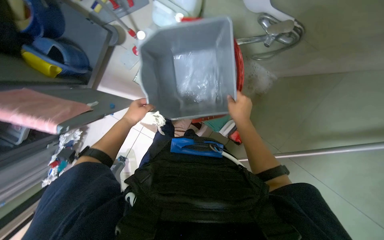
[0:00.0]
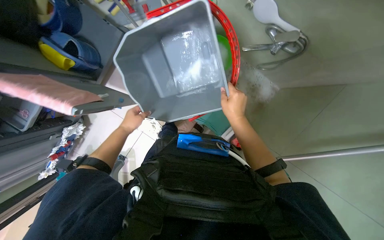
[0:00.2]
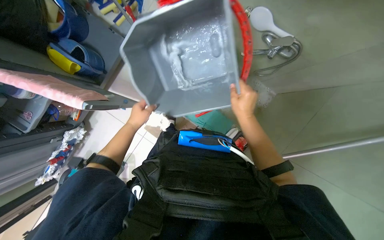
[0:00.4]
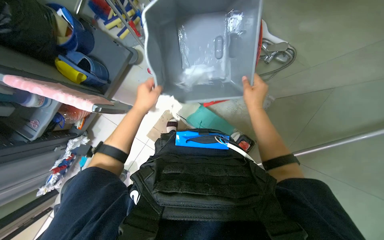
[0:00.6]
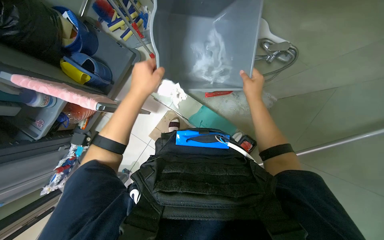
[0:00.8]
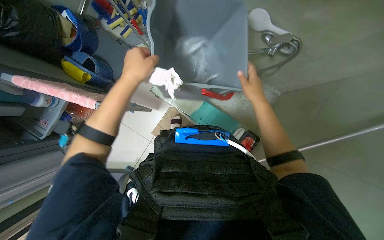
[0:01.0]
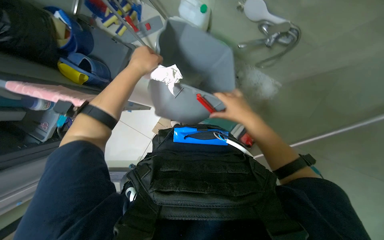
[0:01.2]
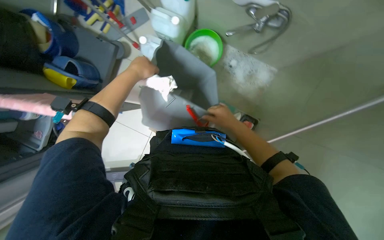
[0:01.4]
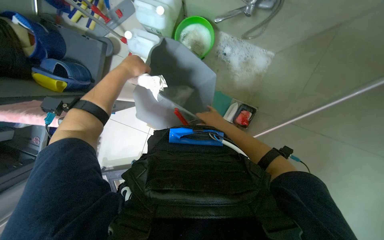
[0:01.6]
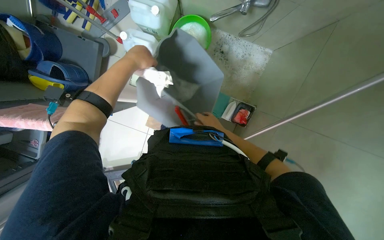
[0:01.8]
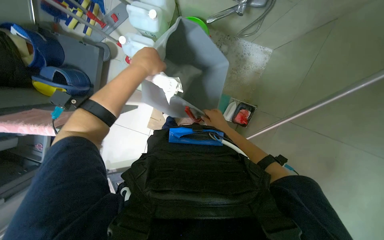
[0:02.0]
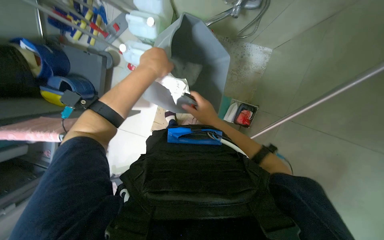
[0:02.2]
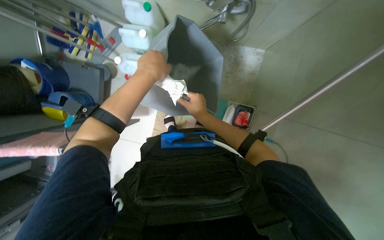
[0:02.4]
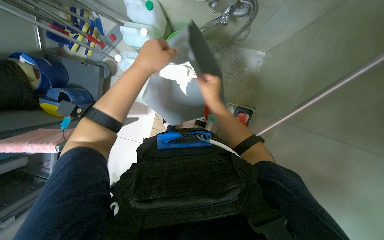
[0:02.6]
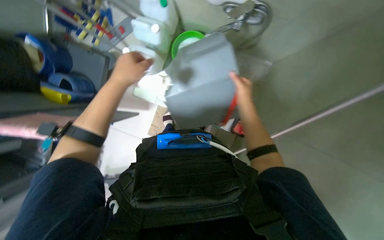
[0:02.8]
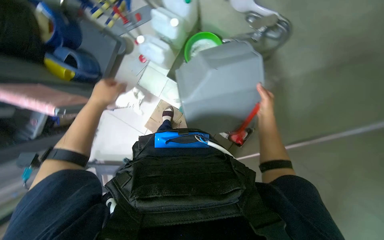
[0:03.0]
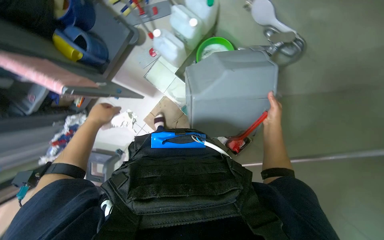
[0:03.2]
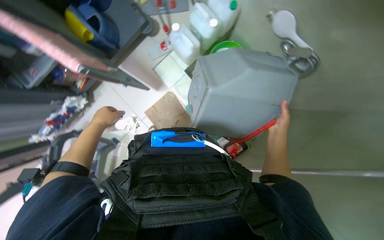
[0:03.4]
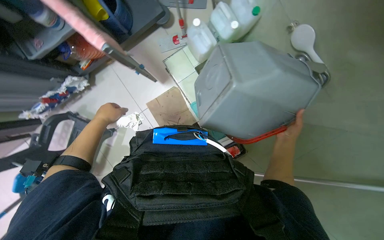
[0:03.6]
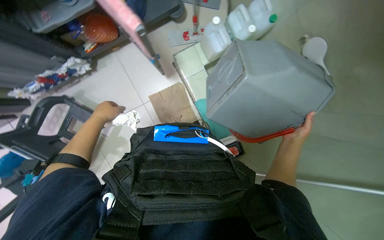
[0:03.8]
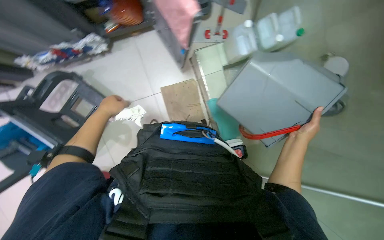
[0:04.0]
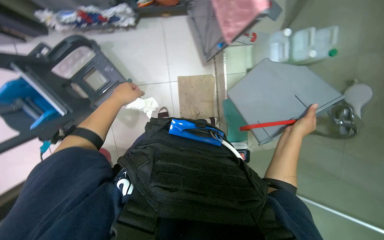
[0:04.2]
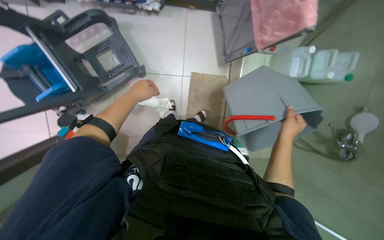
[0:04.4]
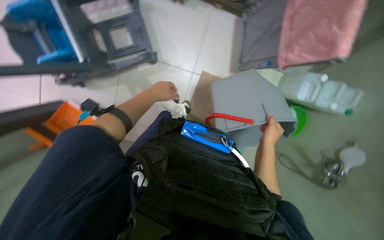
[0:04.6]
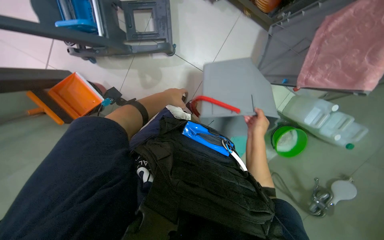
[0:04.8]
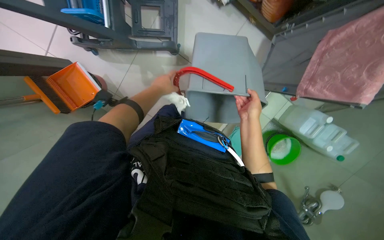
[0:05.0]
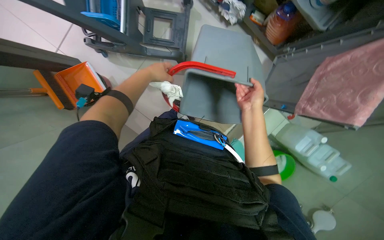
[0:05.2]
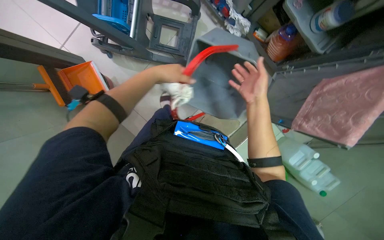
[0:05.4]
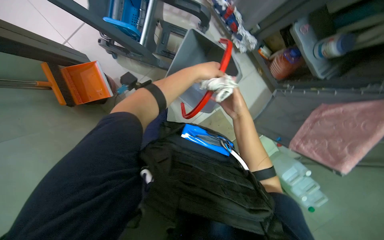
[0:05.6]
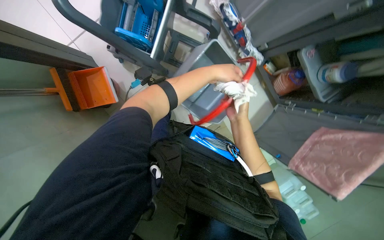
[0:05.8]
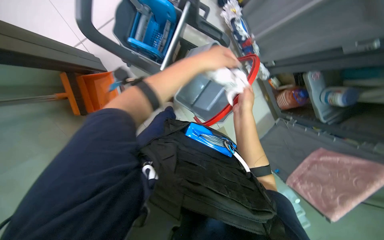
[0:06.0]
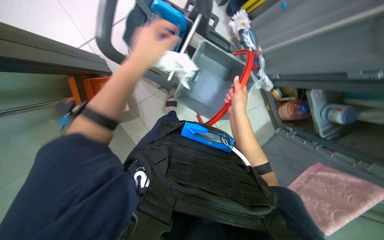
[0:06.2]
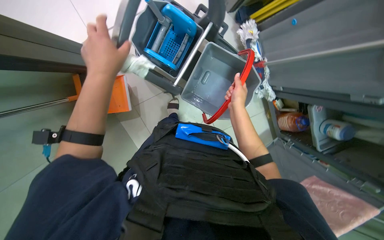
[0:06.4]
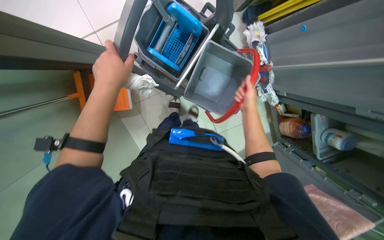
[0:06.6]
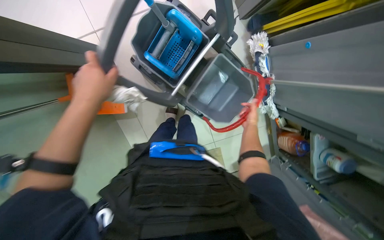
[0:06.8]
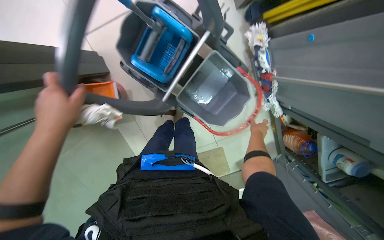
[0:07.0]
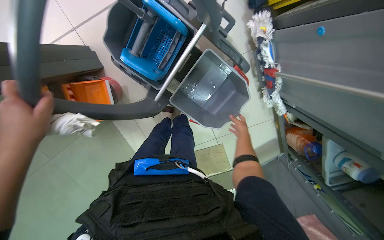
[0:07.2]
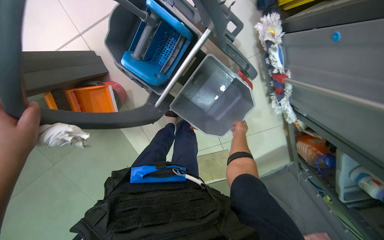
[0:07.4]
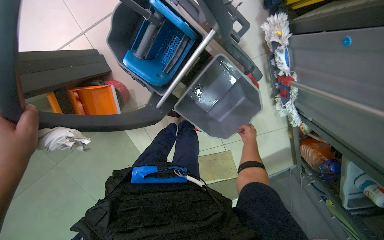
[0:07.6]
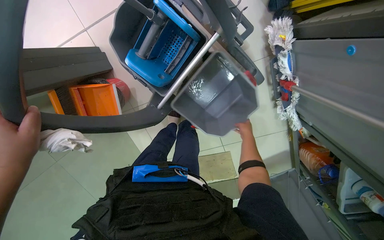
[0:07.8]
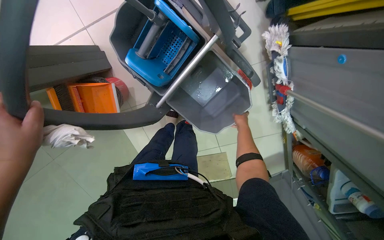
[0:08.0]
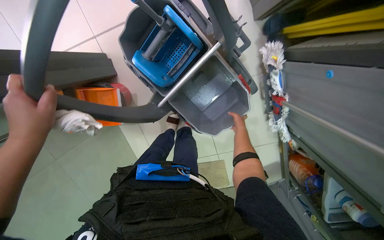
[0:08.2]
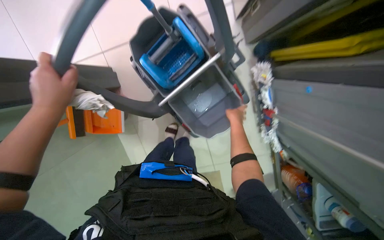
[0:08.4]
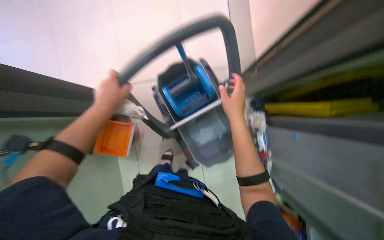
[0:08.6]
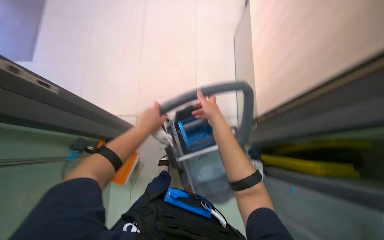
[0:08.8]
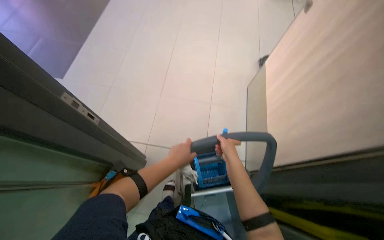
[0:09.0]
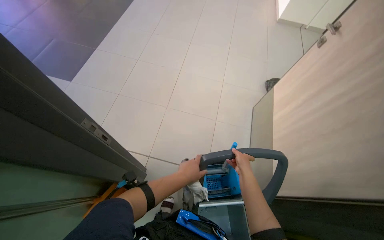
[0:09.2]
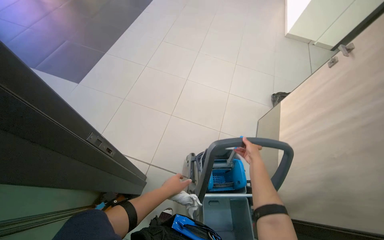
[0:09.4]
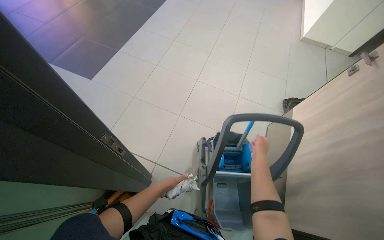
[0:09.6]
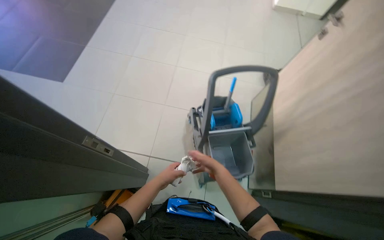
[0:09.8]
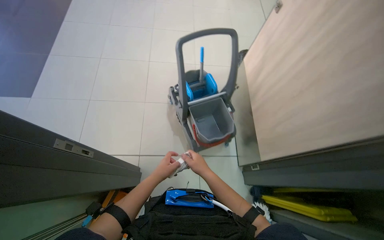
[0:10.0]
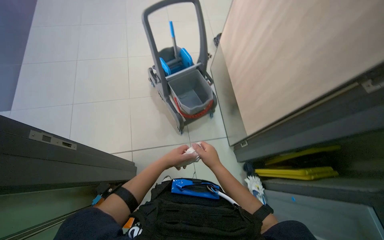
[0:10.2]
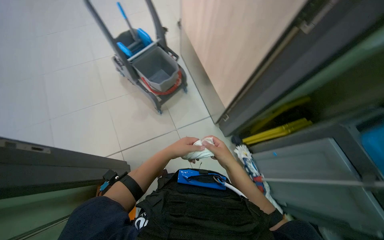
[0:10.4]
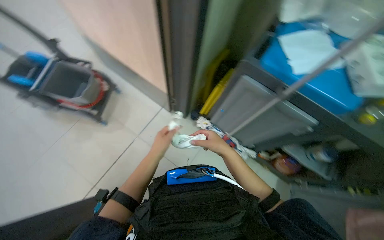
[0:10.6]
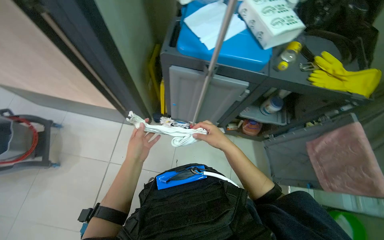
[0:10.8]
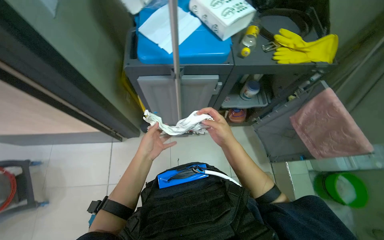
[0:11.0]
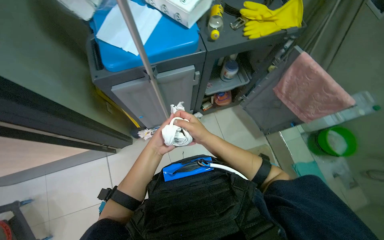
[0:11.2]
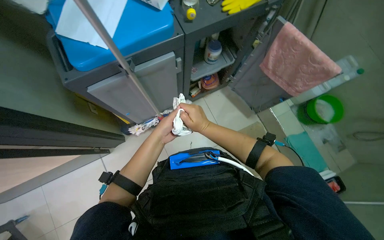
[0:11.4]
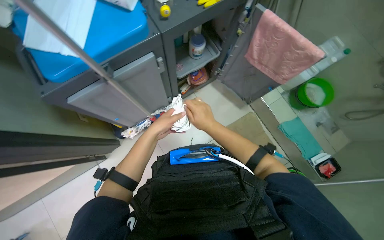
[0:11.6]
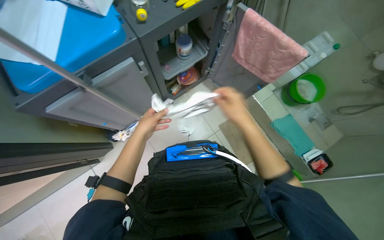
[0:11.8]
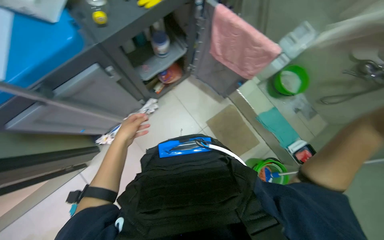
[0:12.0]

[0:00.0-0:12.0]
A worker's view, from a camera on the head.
Job: preparing cleaning supplies.
The whole recording: Preparing cleaning supplies. The worker gathers cleaning cloths, fills a bucket with water and cleaning solutions, and prepares the mop.
0:00.0 to 0:01.6: The left hand shifts roughly 15 cm nearer to the camera and up the picture. The right hand goes approximately 10 cm farther from the camera.
0:01.6 to 0:03.0: The right hand shifts roughly 15 cm to the right; the left hand heads down the picture and to the left, covering roughly 15 cm.
0:03.0 to 0:04.4: The scene rotates clockwise by roughly 70 degrees.
0:04.4 to 0:06.0: The wearer moves about 50 cm. The camera is aimed roughly 15 degrees further to the right. The scene rotates clockwise by roughly 50 degrees.
0:06.0 to 0:07.6: The camera travels roughly 40 cm.
0:07.6 to 0:09.0: The camera is carried about 40 cm. The view tips upward by some 45 degrees. The scene rotates clockwise by approximately 25 degrees.
0:09.0 to 0:10.4: The wearer looks about 30 degrees further to the right.
0:10.4 to 0:12.0: The camera is carried roughly 50 cm. The wearer's head swings roughly 105 degrees to the right. The view tips downward by about 20 degrees.

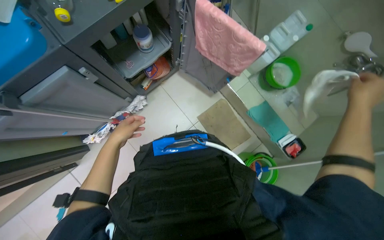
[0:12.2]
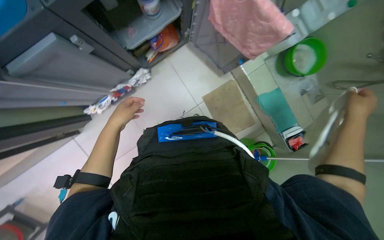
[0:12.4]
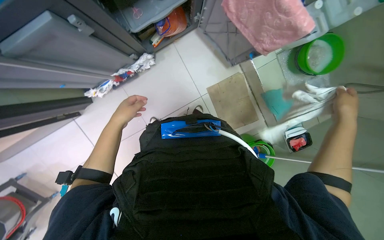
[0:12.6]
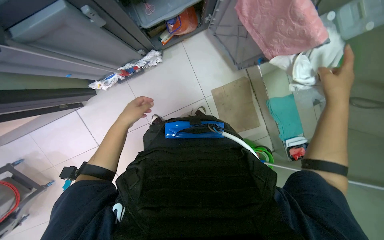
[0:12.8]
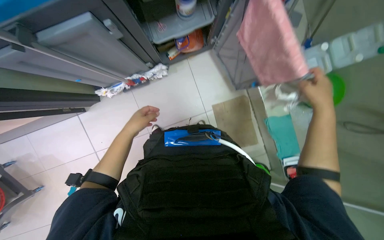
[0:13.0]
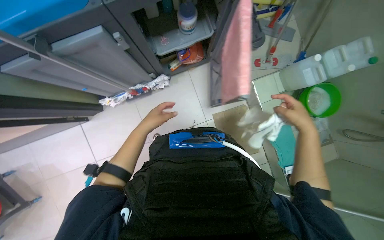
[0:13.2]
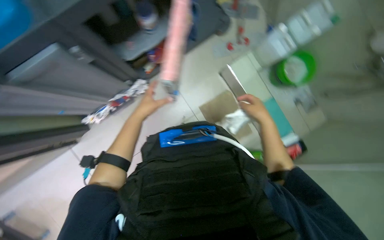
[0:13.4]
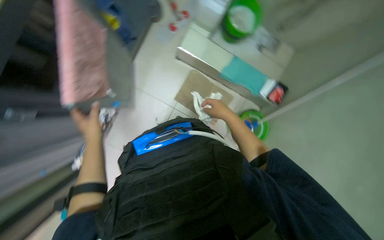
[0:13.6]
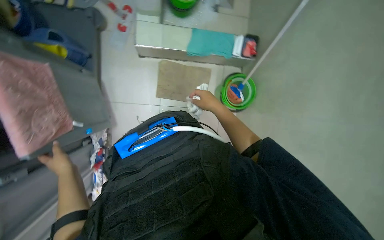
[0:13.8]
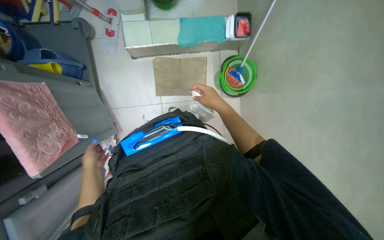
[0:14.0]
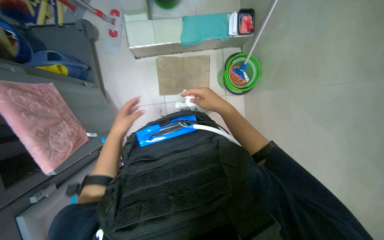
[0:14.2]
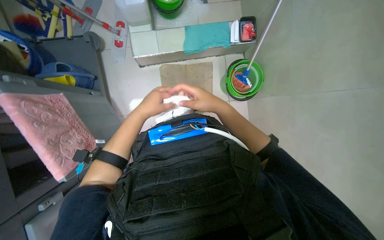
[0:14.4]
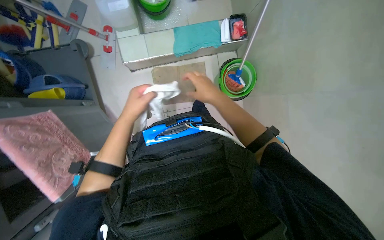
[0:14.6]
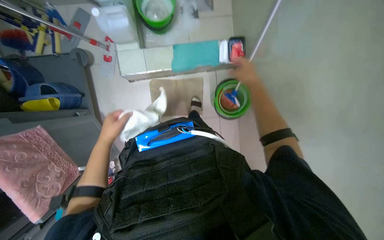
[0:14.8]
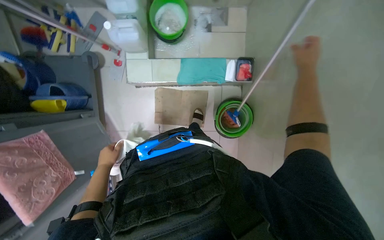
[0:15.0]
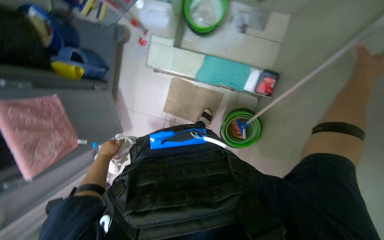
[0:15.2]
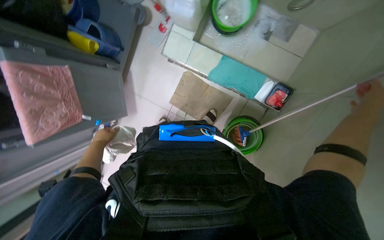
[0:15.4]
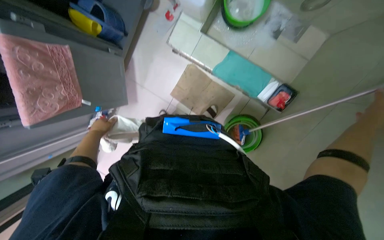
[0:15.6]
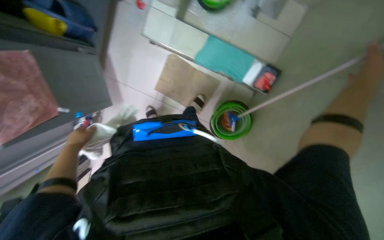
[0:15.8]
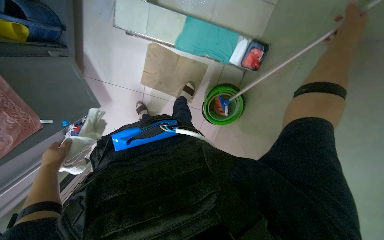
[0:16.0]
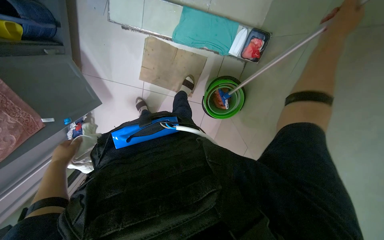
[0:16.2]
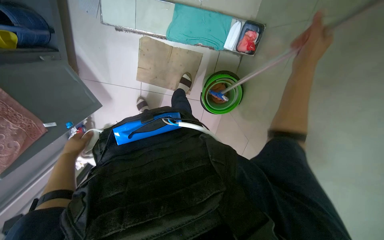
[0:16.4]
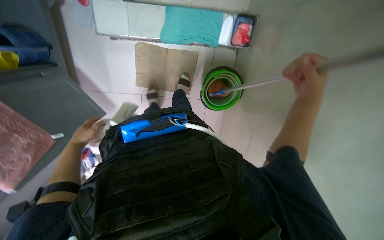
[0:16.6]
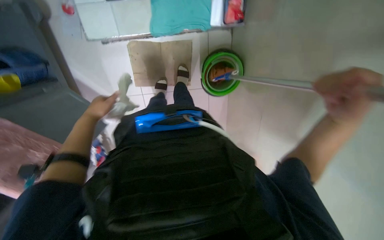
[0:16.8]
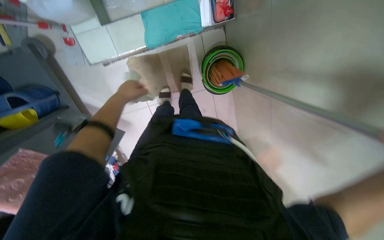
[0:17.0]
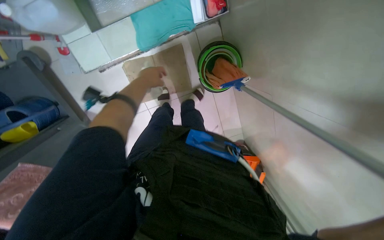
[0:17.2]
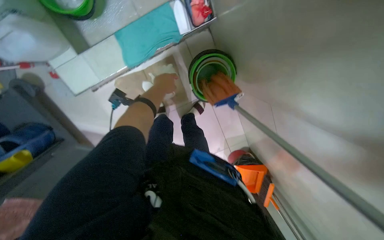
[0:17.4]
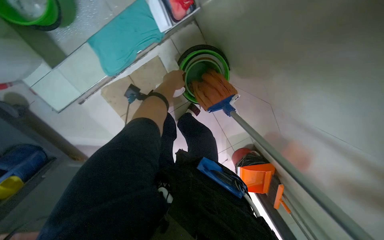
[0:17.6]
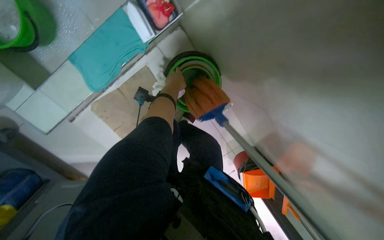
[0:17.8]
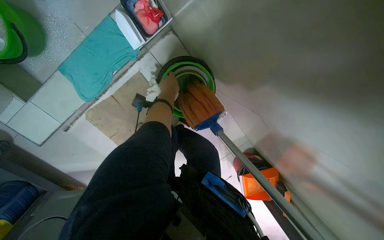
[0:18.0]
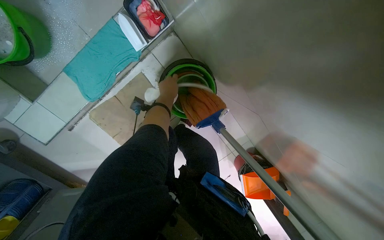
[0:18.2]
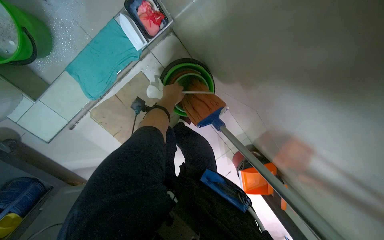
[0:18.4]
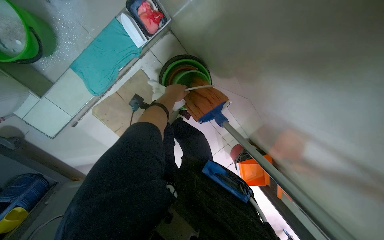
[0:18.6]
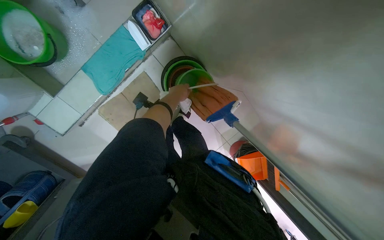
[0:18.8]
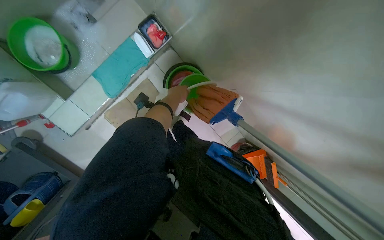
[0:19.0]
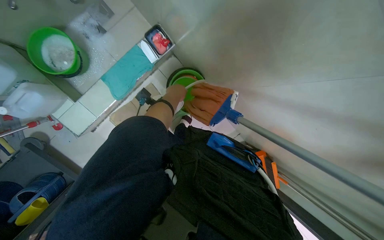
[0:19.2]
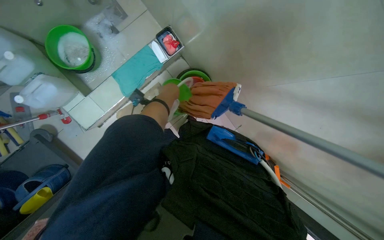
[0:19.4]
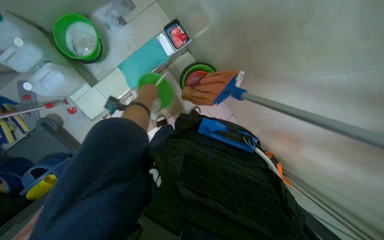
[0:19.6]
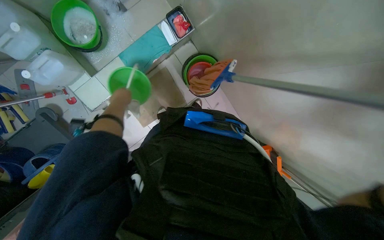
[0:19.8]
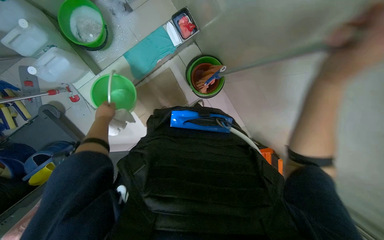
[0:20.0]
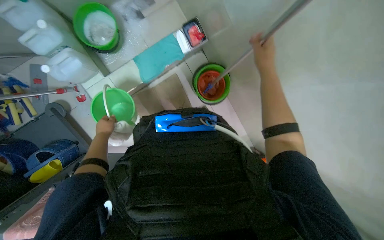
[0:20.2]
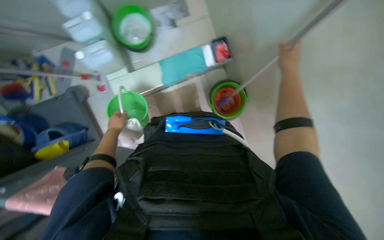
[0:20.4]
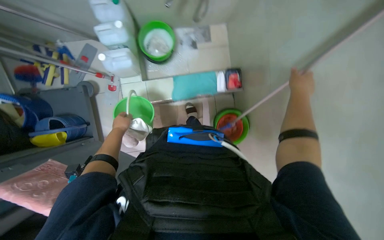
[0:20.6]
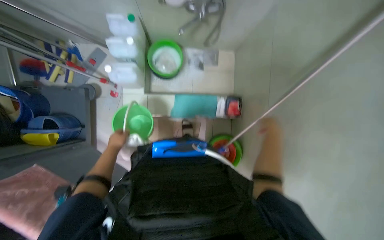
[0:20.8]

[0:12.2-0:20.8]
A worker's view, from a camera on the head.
Job: preparing cleaning supplies.
The whole recording: Preparing cleaning supplies. The worker gathers cleaning cloths, fills a bucket with water and cleaning solutions, and prepares the mop.
0:13.6 to 0:15.0: The camera travels about 40 cm. The scene turns roughly 30 degrees counterclockwise in the picture.
0:15.0 to 0:16.6: The camera pitches downward, by approximately 20 degrees.
0:16.6 to 0:18.0: Everything in view rotates approximately 40 degrees counterclockwise.
0:18.0 to 0:19.4: The wearer moves some 40 cm. The camera pitches upward, by approximately 15 degrees.
0:19.4 to 0:20.8: Everything in view rotates about 40 degrees clockwise.
